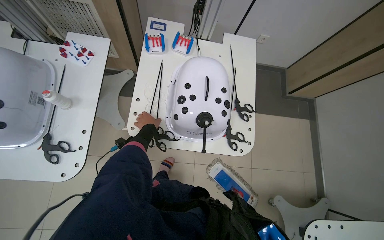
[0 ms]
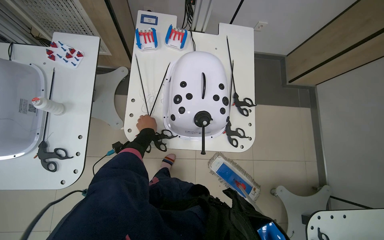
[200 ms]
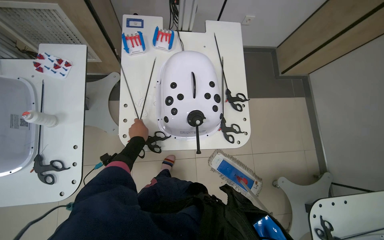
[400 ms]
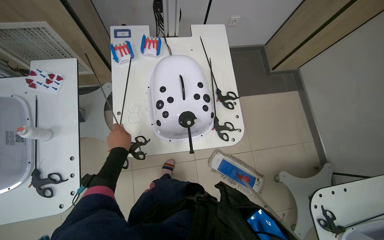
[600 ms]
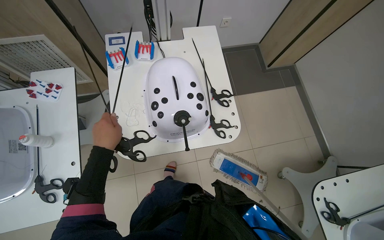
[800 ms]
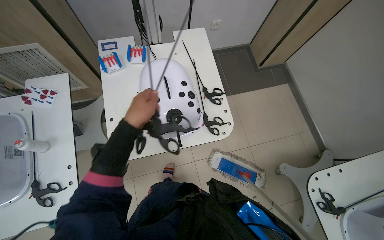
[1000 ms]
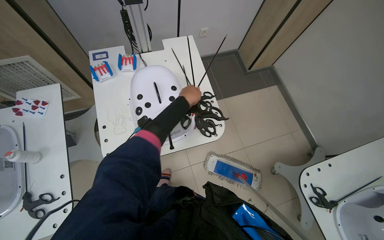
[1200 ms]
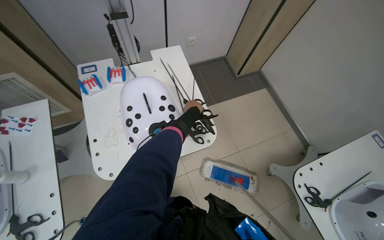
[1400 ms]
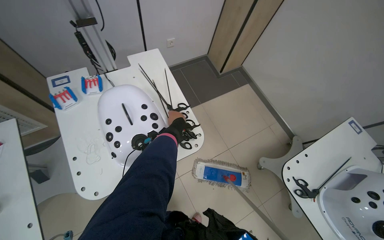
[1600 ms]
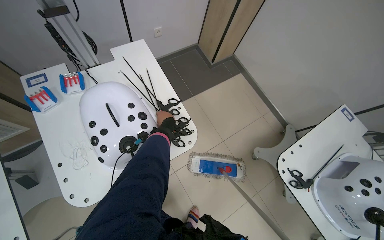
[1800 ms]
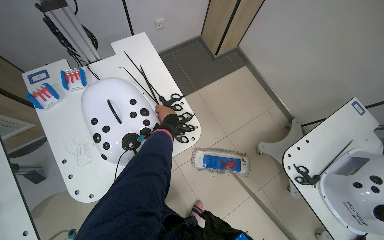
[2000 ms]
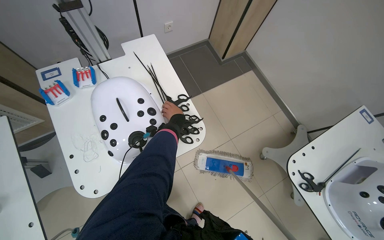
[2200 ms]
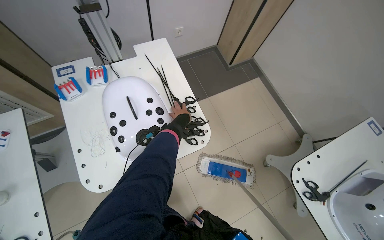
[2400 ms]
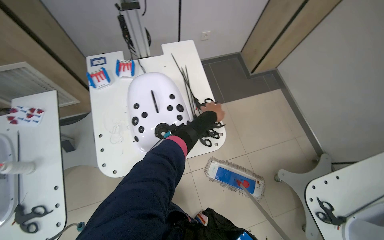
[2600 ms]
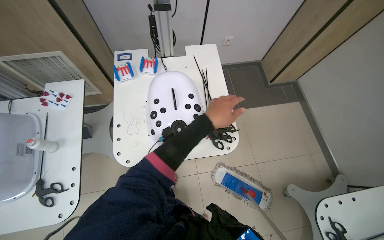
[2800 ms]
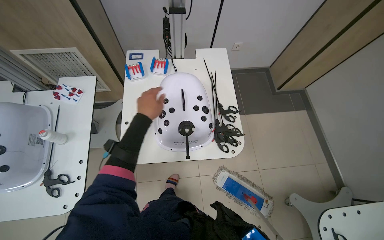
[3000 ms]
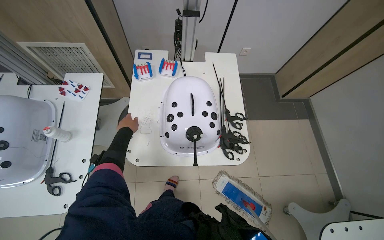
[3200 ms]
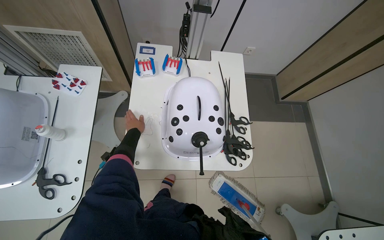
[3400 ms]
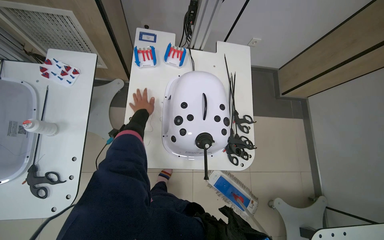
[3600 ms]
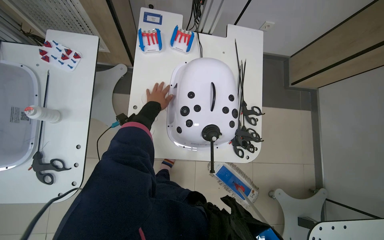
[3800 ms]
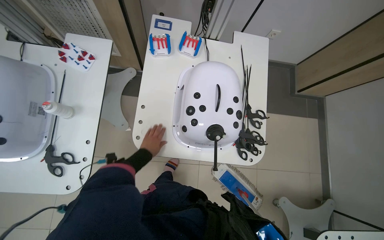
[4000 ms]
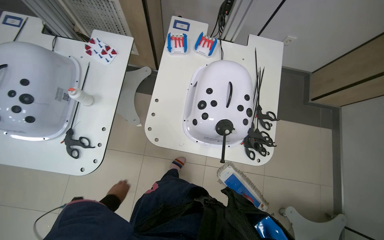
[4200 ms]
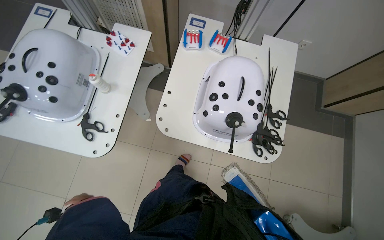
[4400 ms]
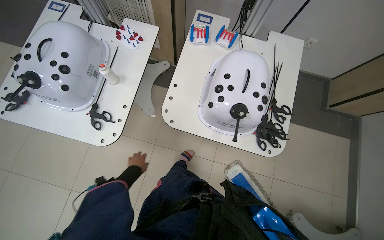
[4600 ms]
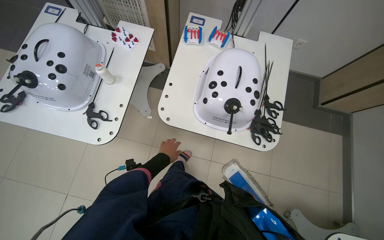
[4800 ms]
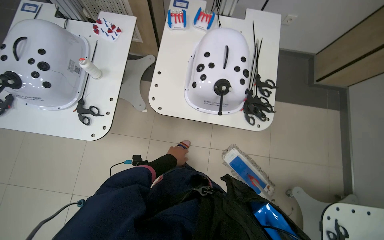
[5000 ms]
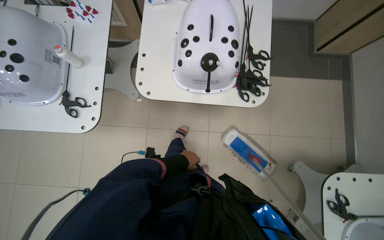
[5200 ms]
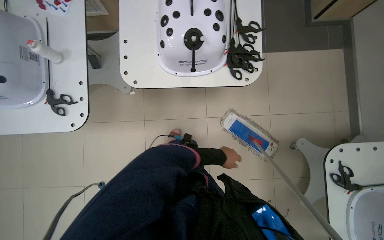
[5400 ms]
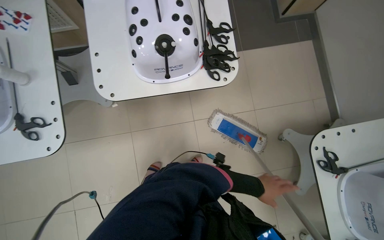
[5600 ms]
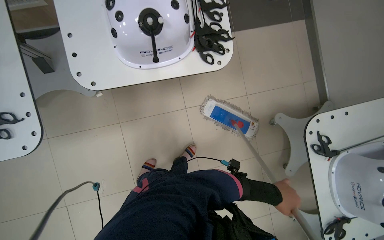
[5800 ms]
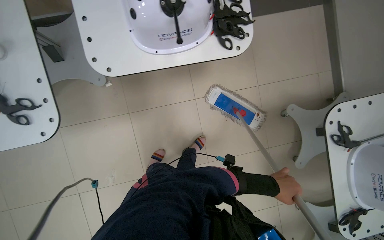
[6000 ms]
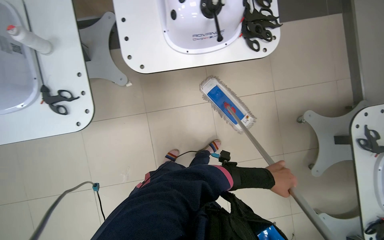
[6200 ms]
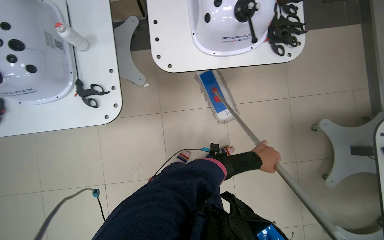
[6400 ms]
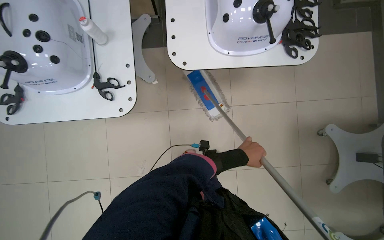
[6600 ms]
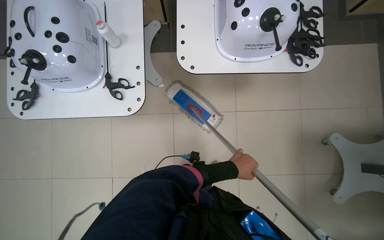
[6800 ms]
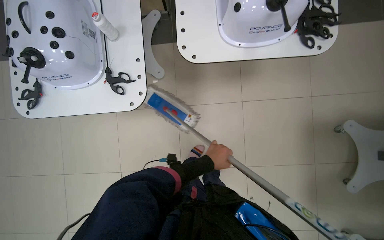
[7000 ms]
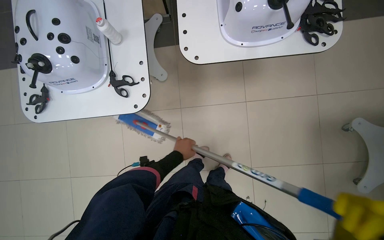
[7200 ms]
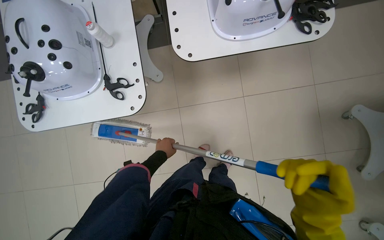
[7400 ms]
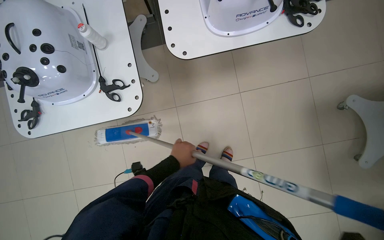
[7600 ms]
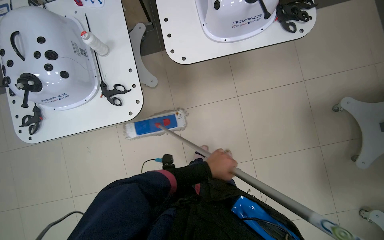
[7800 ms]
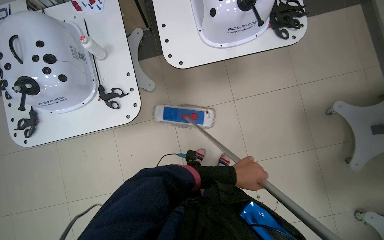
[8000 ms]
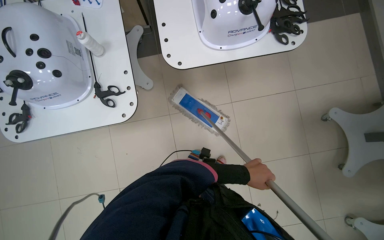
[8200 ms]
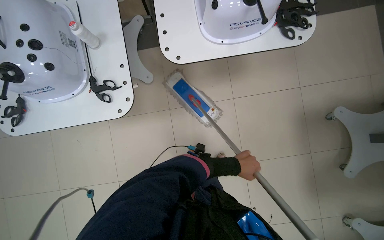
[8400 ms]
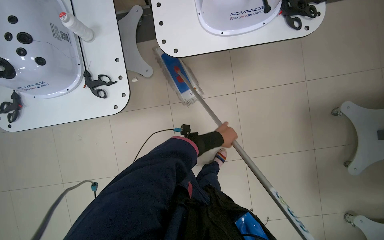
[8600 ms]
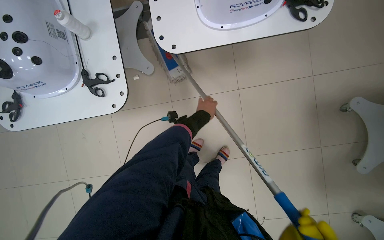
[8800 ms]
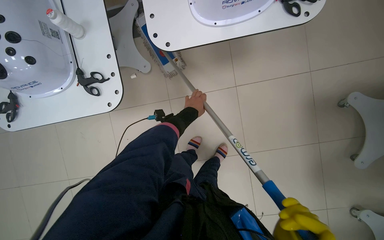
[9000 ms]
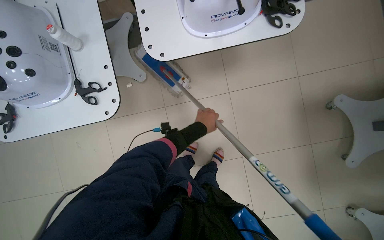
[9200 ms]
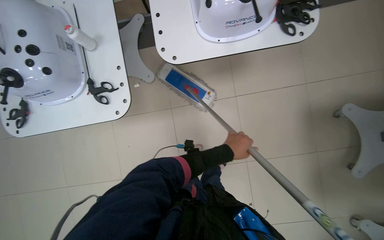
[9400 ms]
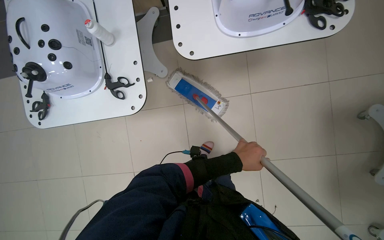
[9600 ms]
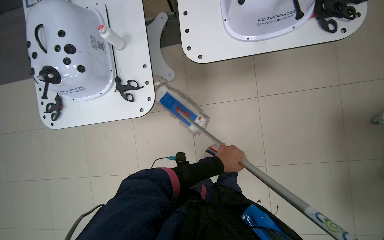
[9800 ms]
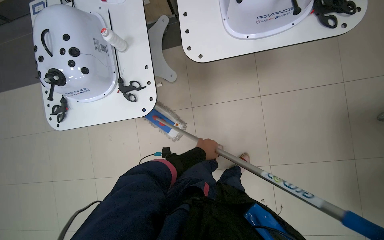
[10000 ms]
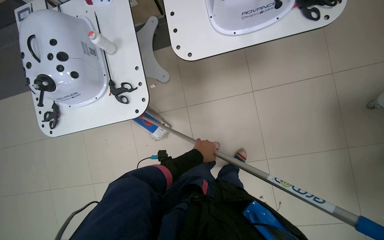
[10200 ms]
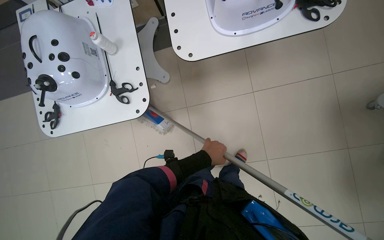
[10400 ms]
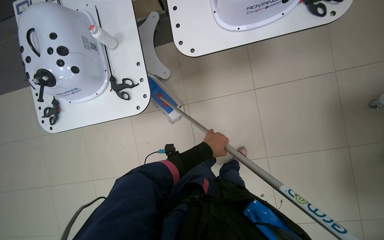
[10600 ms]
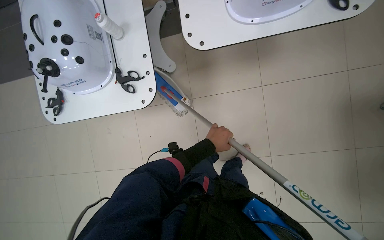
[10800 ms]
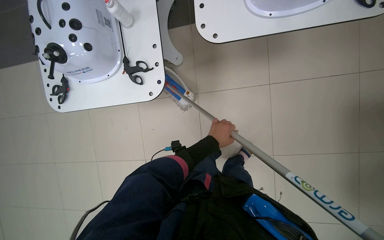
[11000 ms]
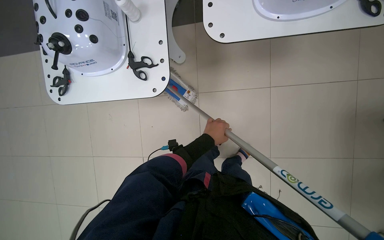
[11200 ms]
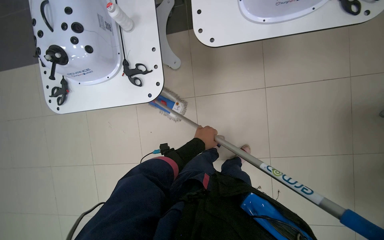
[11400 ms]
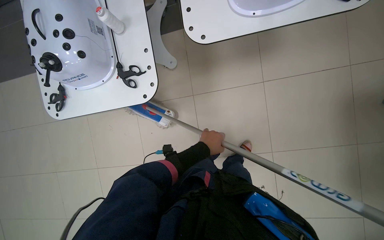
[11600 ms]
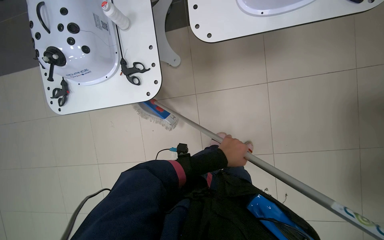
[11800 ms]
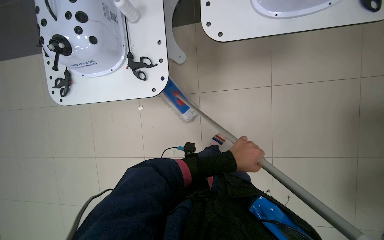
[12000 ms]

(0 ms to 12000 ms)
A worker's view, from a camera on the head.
Job: mopping floor.
The whole recording: Mopping tiled floor. The worker mops the tiled floor, moving around obstacles.
0 ms - 1600 ms: Everything in view rotates approximately 30 degrees counterclockwise. The left hand travels to the right by roughly 40 cm.
1600 ms - 3000 ms: The wearer's head swings about 25 degrees to the left. The left hand is displaced to the left by about 25 cm, and reaches about 20 cm nearer to the camera, then returns.
4400 ms - 6000 ms: The view tips downward by some 15 degrees. The scene turns roughly 25 degrees counterclockwise in the picture.
6000 ms - 7600 ms: The left hand moves to the left, roughly 60 cm.
7600 ms - 9000 ms: The left hand moves up the picture and farther from the camera, about 25 cm, and reaches some 30 cm to the right, then returns.
9000 ms - 10400 ms: The left hand shifts some 20 cm down the picture and nearer to the camera.
10400 ms - 12000 ms: The left hand heads nearer to the camera, covering about 10 cm.

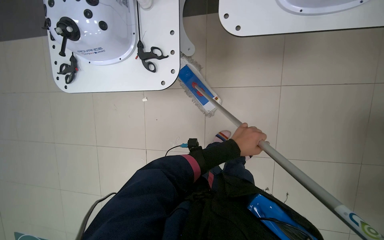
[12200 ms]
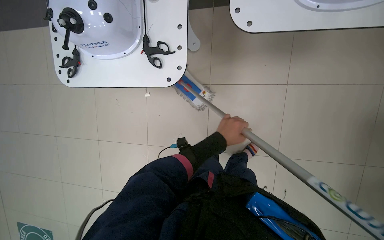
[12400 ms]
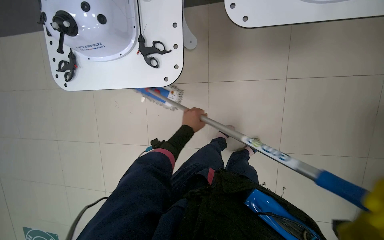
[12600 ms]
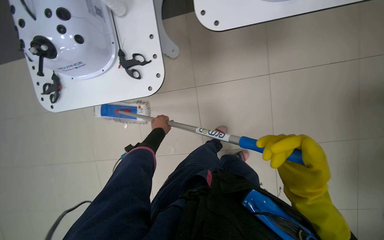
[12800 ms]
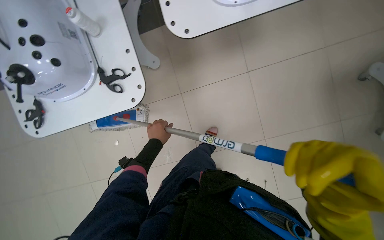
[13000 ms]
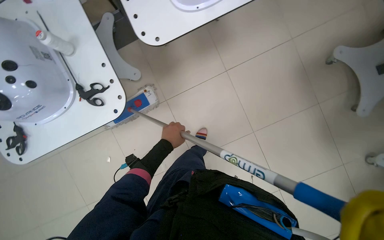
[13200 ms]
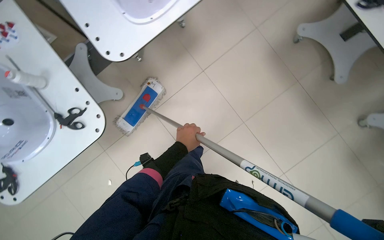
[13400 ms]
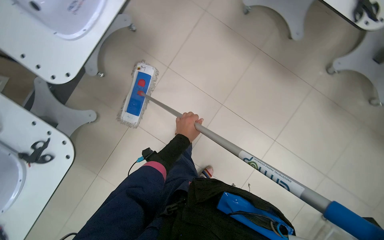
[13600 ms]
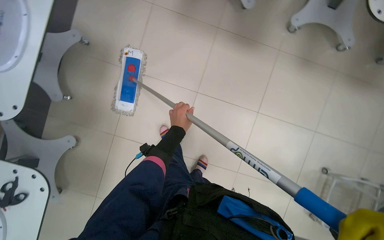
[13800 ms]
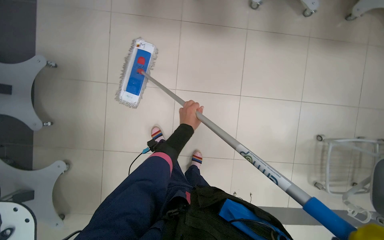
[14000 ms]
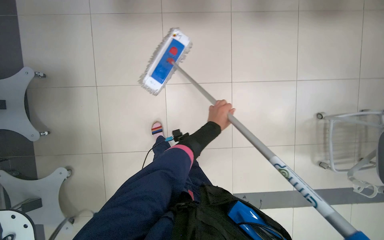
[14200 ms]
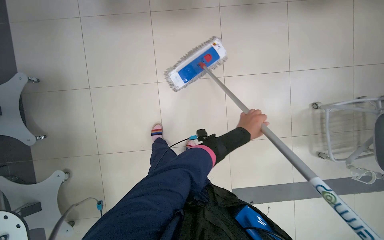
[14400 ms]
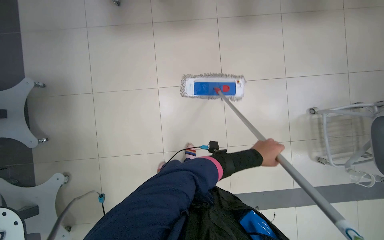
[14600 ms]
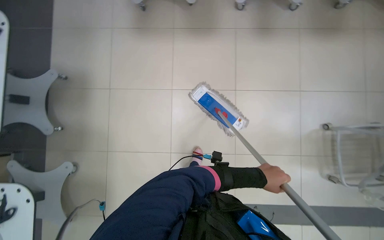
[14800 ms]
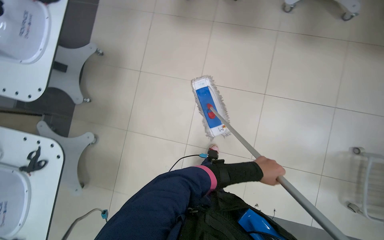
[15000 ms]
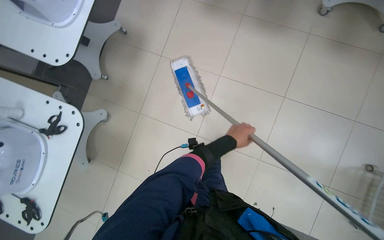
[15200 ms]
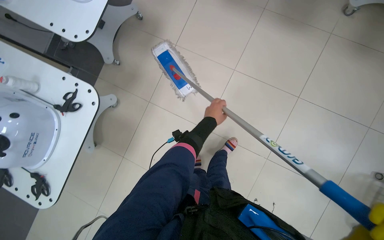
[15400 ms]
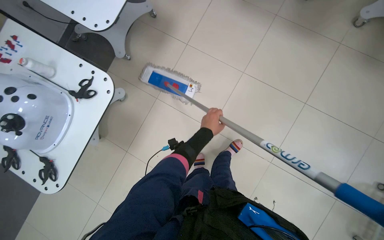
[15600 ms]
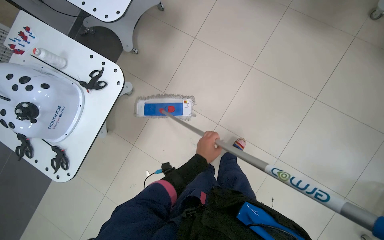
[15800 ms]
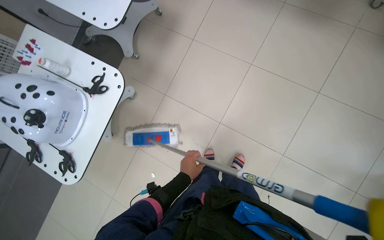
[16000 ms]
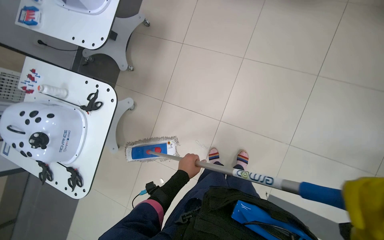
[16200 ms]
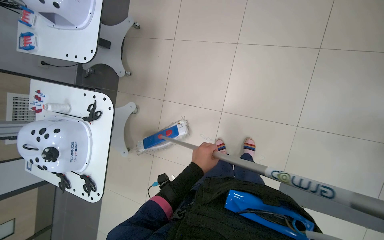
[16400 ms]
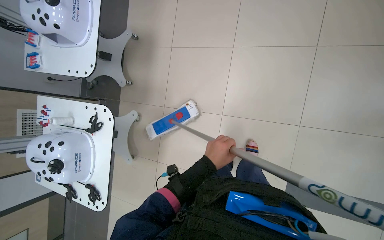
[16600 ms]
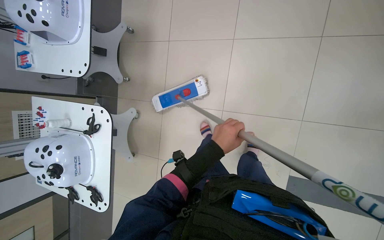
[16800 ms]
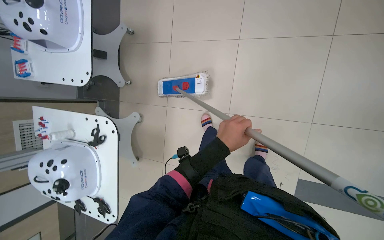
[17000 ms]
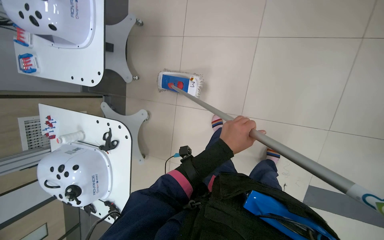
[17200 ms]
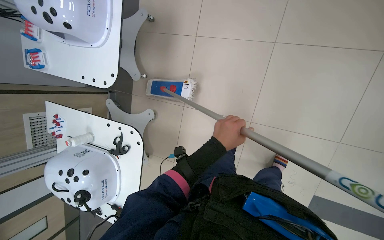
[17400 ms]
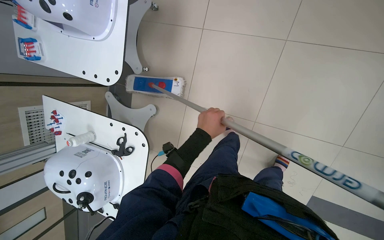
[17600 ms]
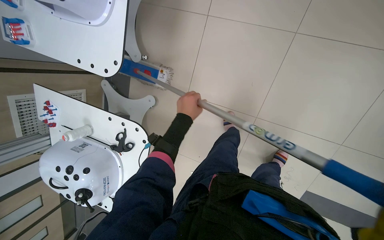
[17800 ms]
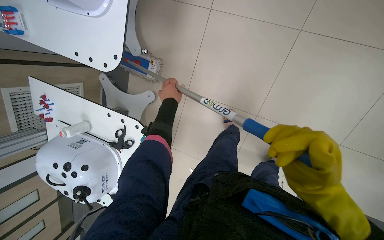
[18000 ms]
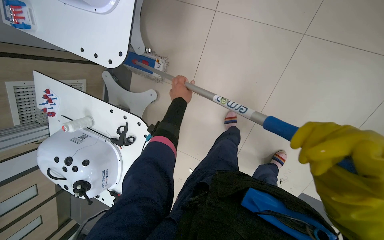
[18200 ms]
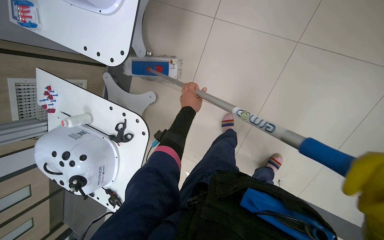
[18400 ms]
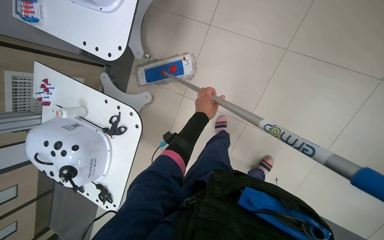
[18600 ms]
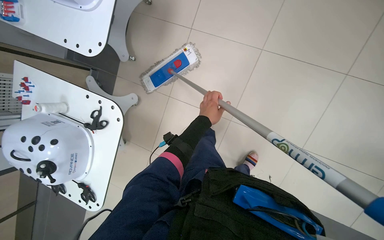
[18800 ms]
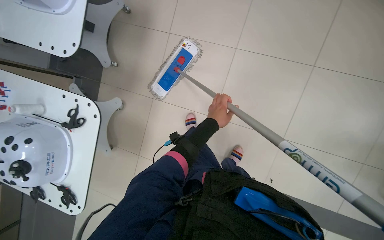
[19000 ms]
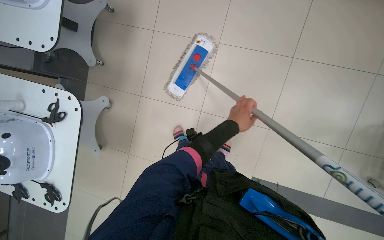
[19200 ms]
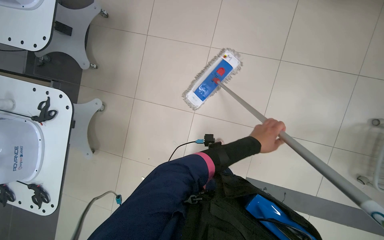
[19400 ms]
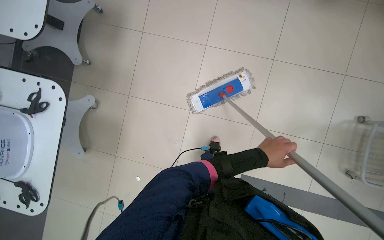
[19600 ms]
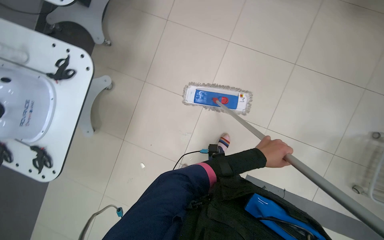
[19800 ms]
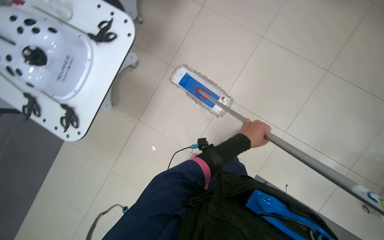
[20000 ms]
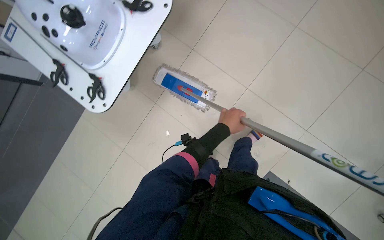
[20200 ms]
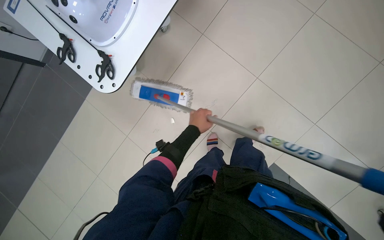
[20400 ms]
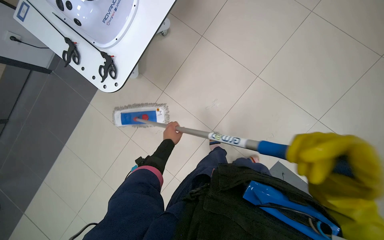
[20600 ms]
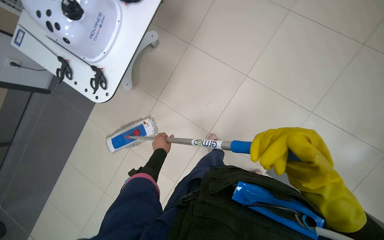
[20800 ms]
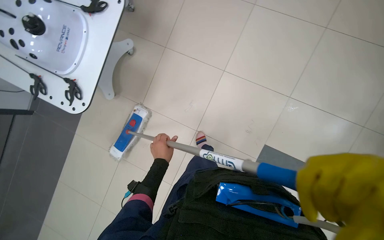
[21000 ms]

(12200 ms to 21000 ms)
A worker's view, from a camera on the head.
Job: mopping floor.
The whole recording: Mopping tiled floor. The worker mops the tiled floor, moving around obstacles.
12200 ms - 13600 ms: The scene turns approximately 60 degrees counterclockwise in the picture.
13600 ms - 15200 ms: The wearer's head swings roughly 15 degrees to the left.
15200 ms - 16600 ms: The left hand travels down the picture and to the left by roughly 25 cm.
16600 ms - 18000 ms: The camera is carried roughly 50 cm. The camera pitches downward, by about 20 degrees.
18000 ms - 19600 ms: The head travels approximately 50 cm. The camera pitches upward, by some 15 degrees.
